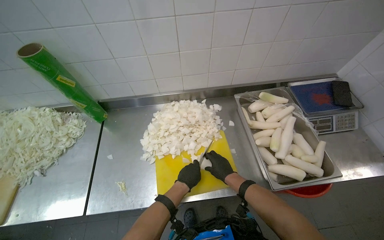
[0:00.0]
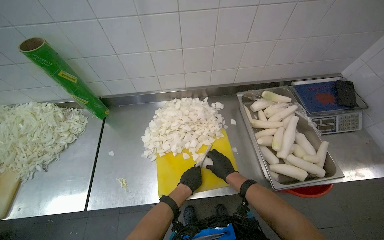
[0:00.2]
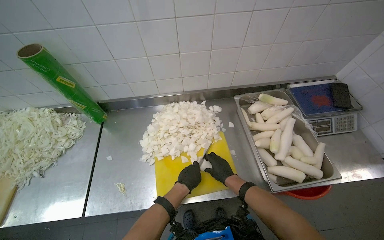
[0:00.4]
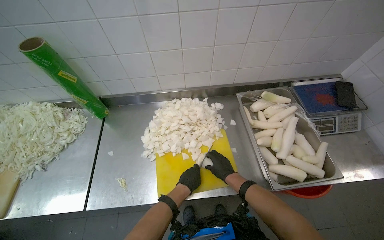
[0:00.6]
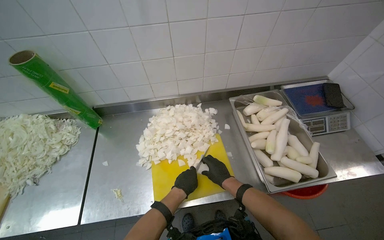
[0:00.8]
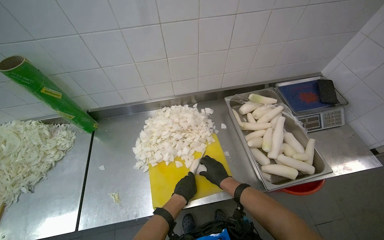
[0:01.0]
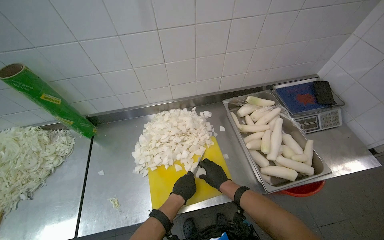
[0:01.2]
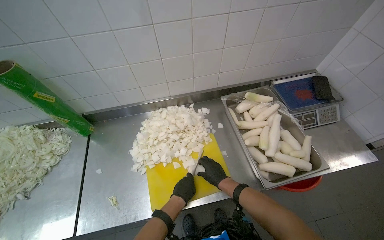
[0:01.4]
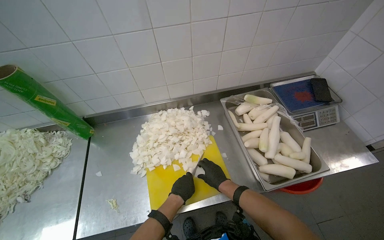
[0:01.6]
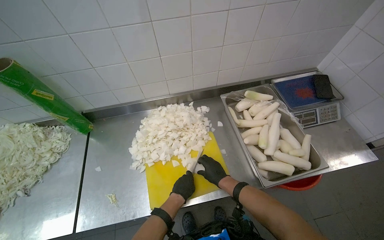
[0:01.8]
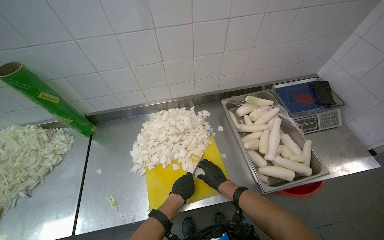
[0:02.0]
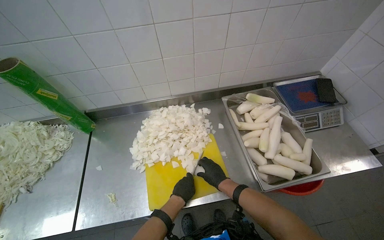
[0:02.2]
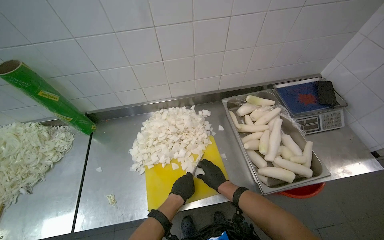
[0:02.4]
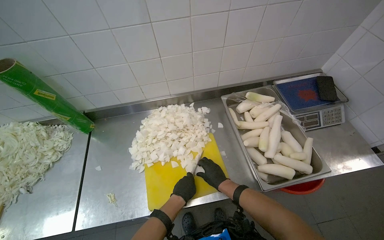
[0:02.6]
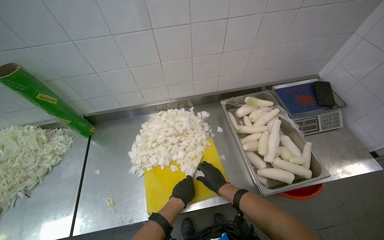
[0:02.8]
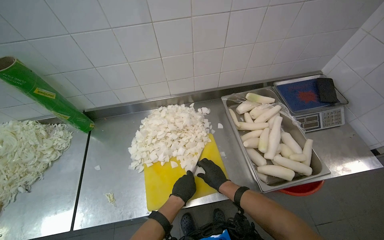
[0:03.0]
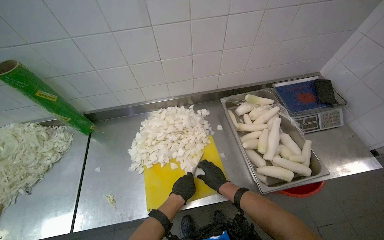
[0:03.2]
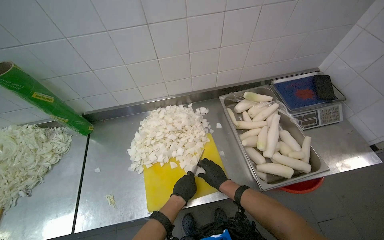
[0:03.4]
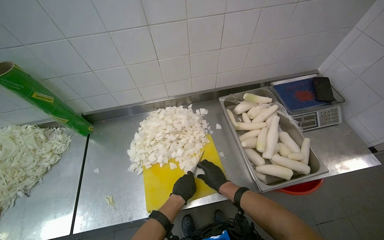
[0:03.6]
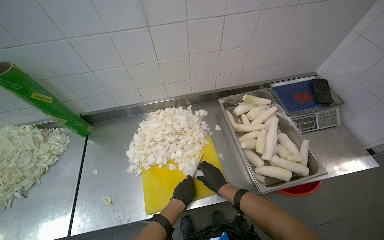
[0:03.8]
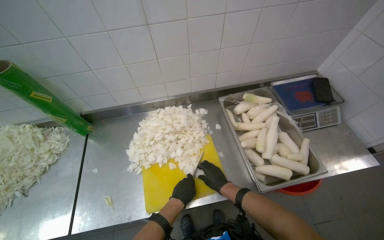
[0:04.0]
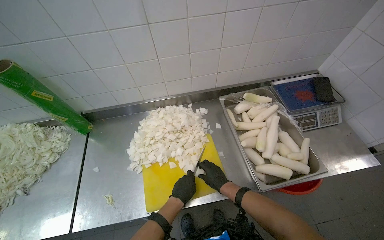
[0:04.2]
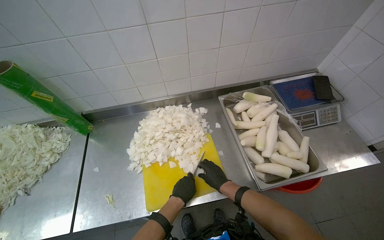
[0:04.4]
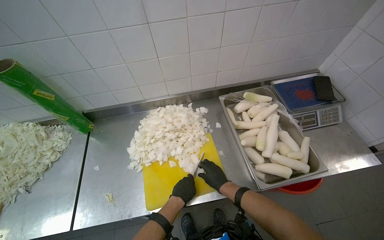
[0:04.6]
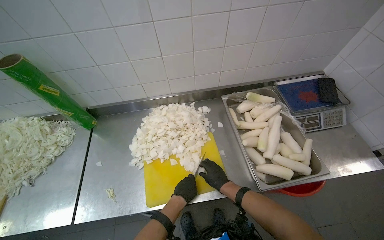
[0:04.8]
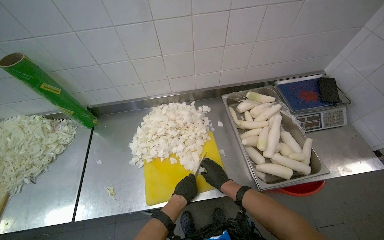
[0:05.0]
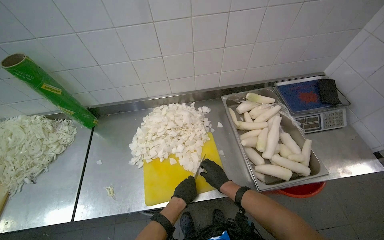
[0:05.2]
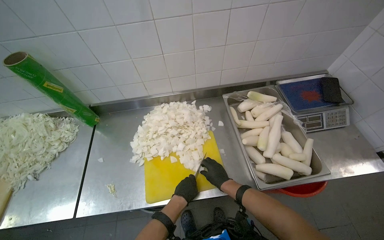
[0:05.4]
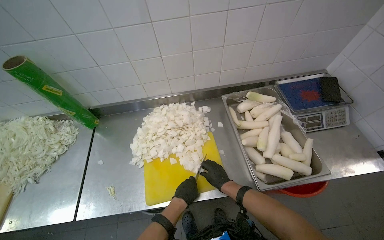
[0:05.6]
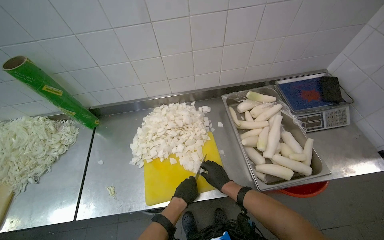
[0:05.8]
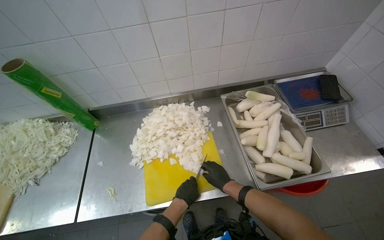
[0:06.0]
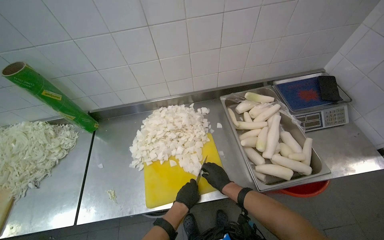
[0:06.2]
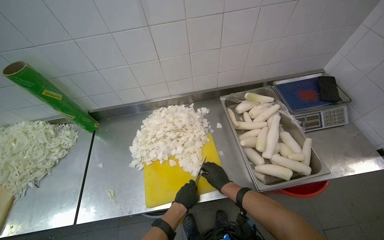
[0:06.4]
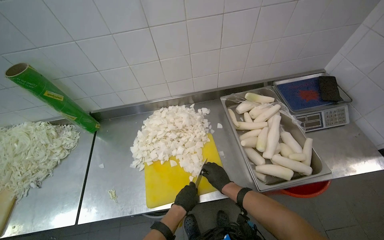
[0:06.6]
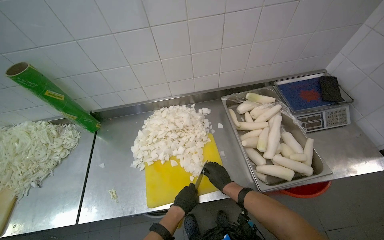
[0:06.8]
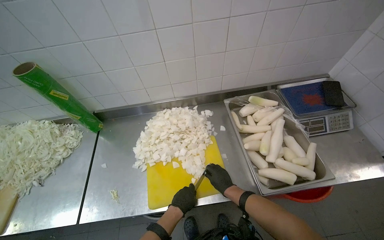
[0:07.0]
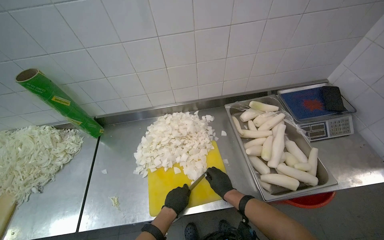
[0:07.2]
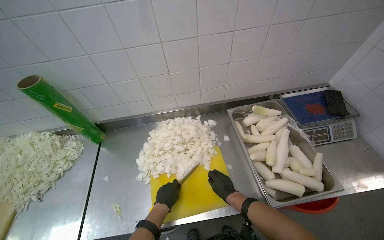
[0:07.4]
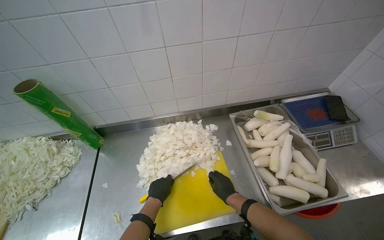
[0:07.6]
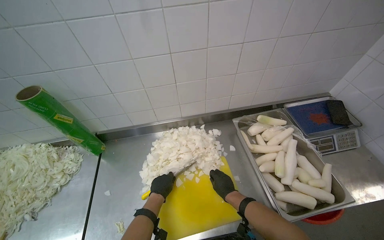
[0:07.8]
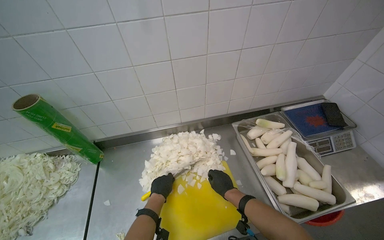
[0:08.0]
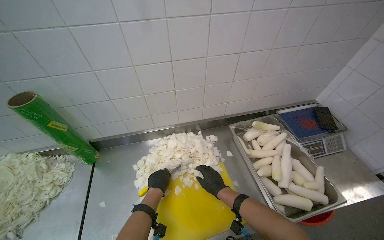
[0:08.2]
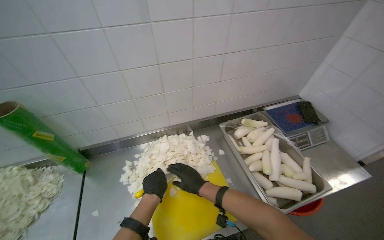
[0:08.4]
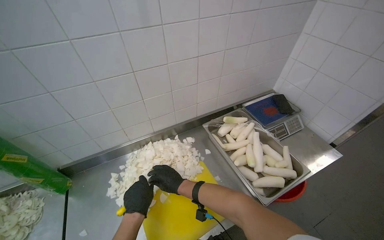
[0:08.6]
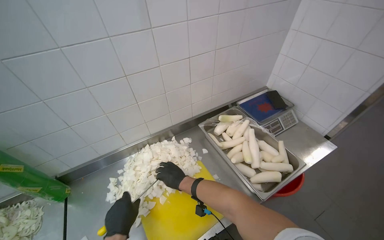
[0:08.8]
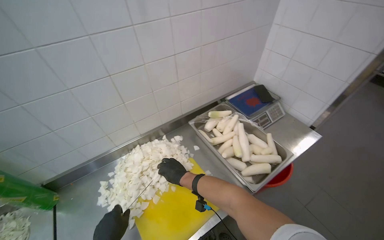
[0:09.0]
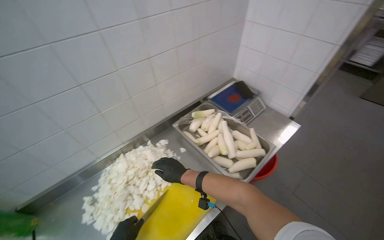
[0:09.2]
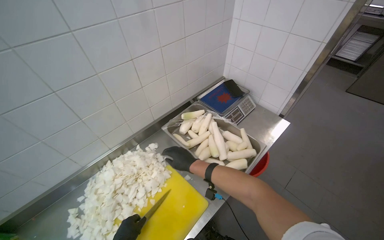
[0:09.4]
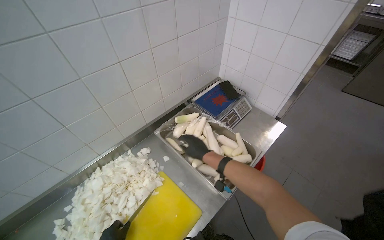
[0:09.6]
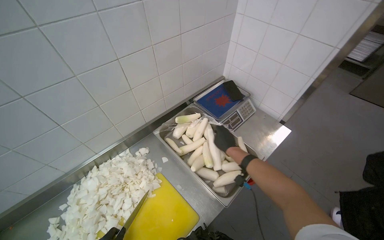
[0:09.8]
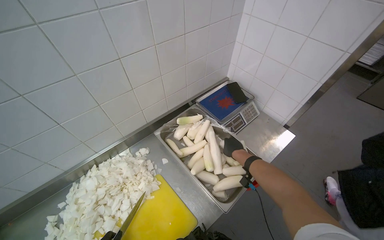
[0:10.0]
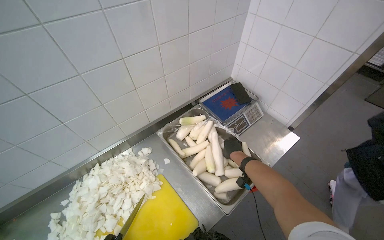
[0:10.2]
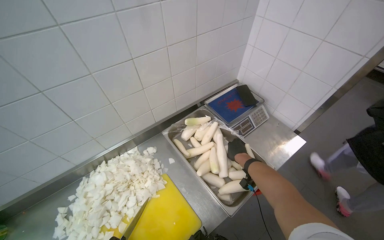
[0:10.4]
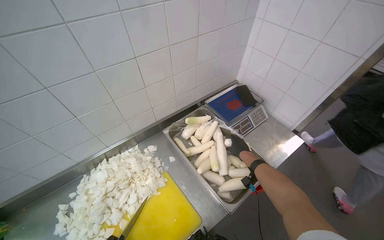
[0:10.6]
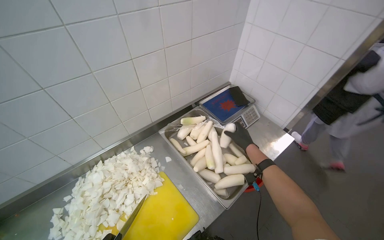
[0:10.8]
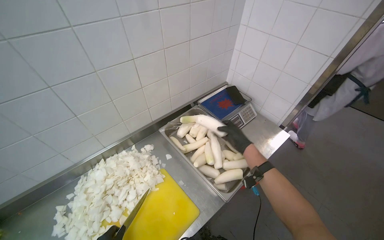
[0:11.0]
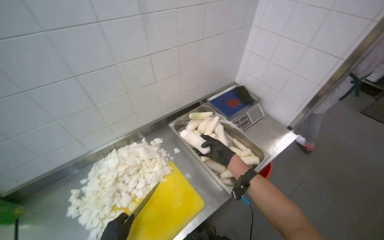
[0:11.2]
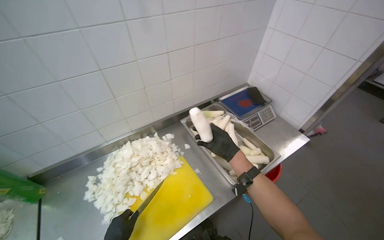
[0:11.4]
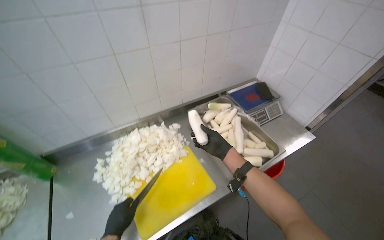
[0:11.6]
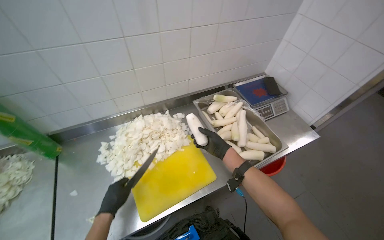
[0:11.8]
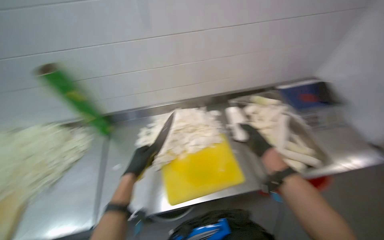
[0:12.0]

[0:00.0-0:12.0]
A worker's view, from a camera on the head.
Job: preparing food.
The whole recording: Chopping white radishes. The worker chops white radishes into small pieces on a yellow cutting board.
0:00.0 to 0:06.0: The hands are busy where they are.
0:06.0 to 0:07.6: The left hand shifts some 15 cm to the left.
0:07.6 to 0:09.0: The wearer looks some 25 degrees further to the right. The right hand moves up the picture and to the left, about 15 cm.
0:09.0 to 0:10.4: The right hand is displaced to the right, up the picture and farther from the camera by some 40 cm.
0:10.4 to 0:12.0: The head rotates roughly 20 degrees to the left. The right hand moves nearer to the camera, approximately 15 cm.

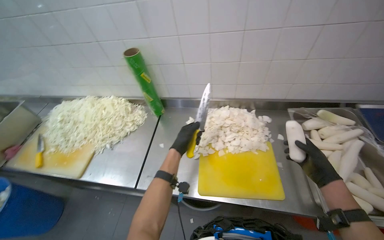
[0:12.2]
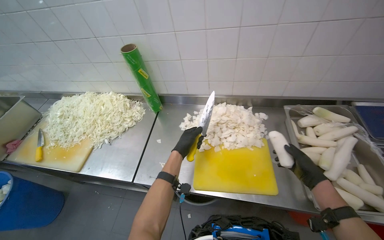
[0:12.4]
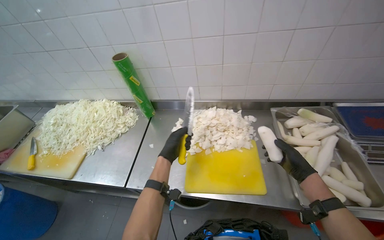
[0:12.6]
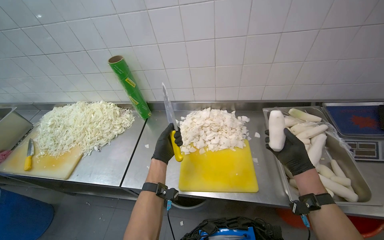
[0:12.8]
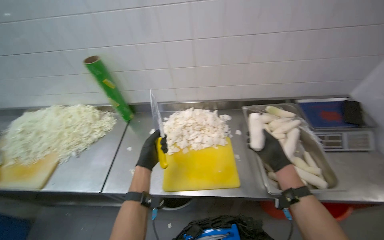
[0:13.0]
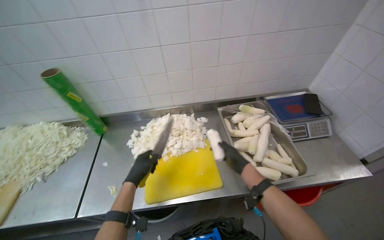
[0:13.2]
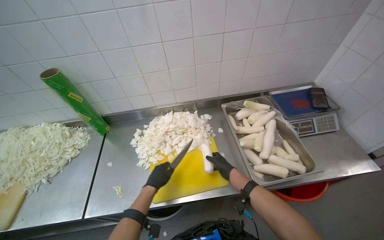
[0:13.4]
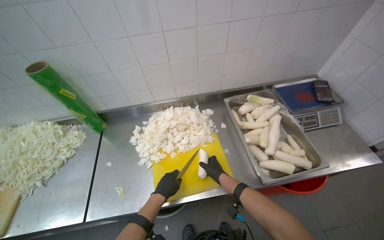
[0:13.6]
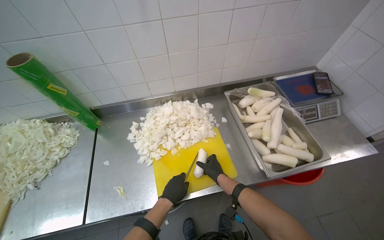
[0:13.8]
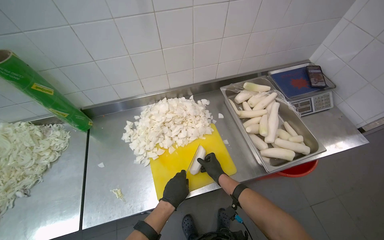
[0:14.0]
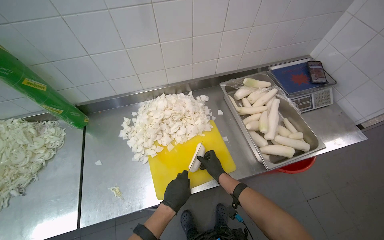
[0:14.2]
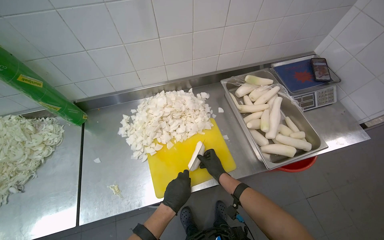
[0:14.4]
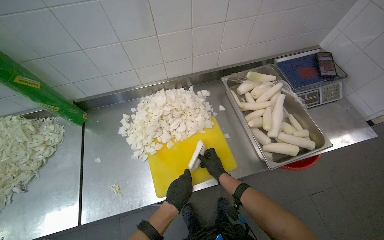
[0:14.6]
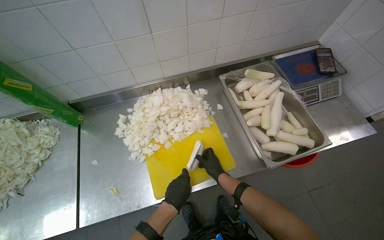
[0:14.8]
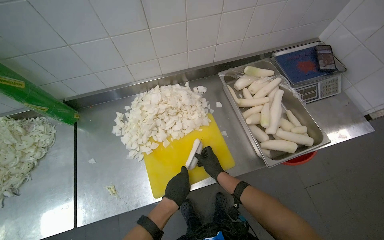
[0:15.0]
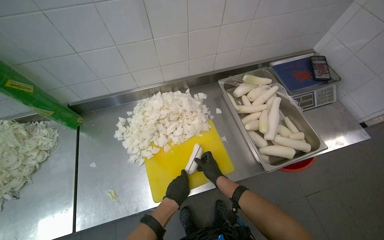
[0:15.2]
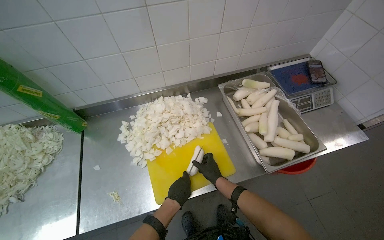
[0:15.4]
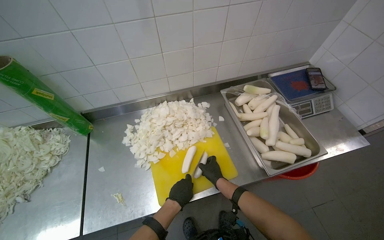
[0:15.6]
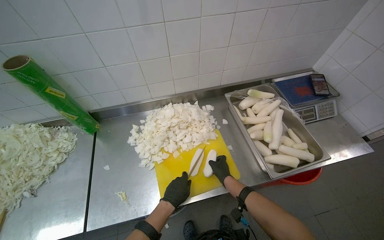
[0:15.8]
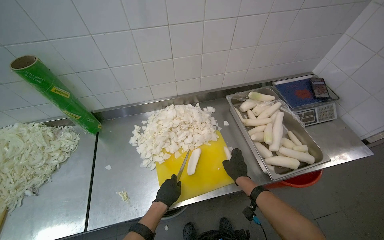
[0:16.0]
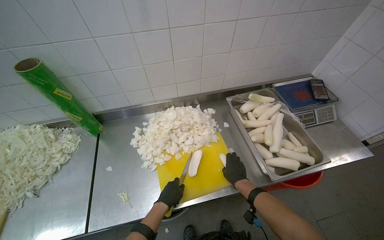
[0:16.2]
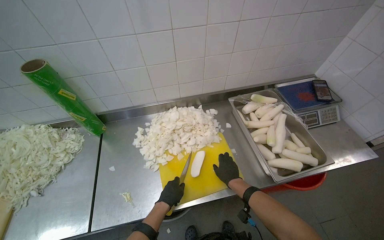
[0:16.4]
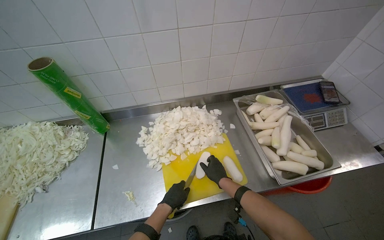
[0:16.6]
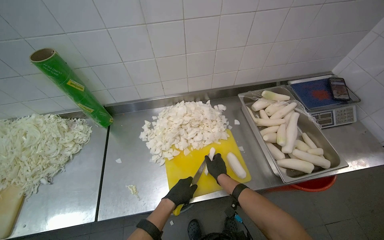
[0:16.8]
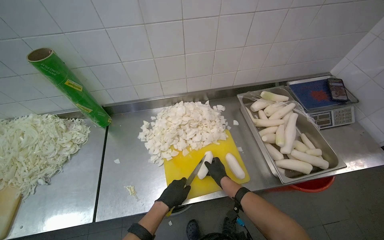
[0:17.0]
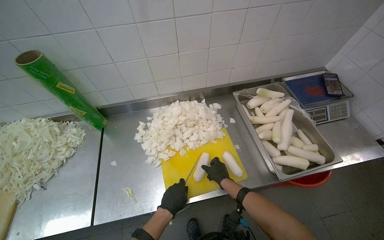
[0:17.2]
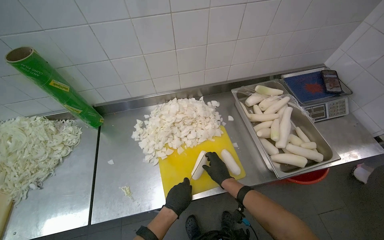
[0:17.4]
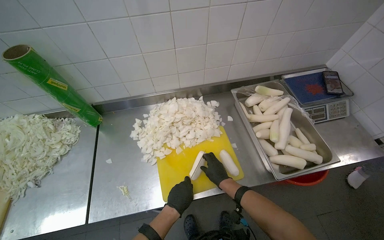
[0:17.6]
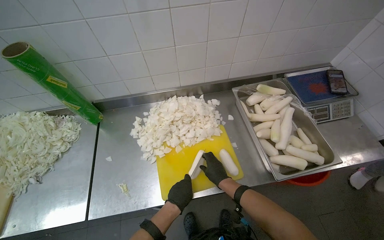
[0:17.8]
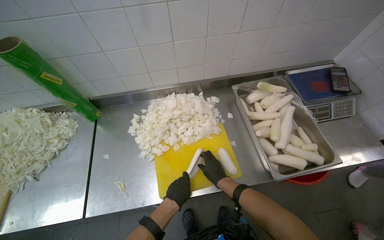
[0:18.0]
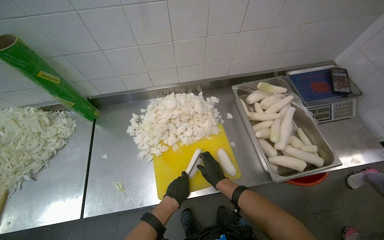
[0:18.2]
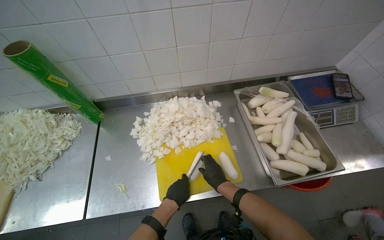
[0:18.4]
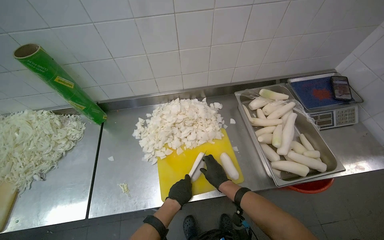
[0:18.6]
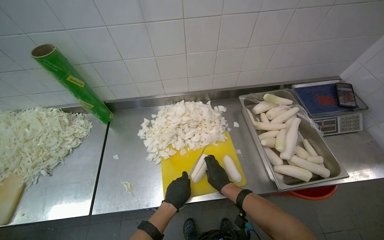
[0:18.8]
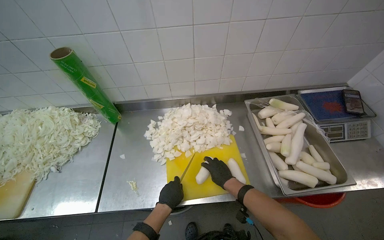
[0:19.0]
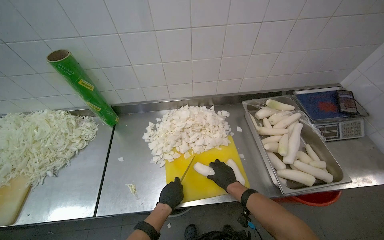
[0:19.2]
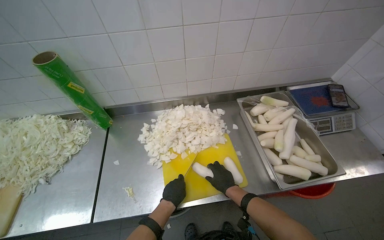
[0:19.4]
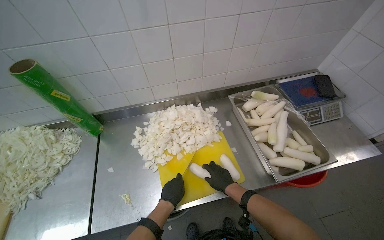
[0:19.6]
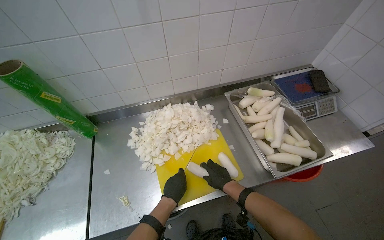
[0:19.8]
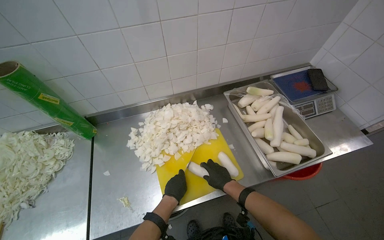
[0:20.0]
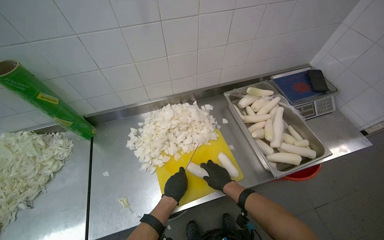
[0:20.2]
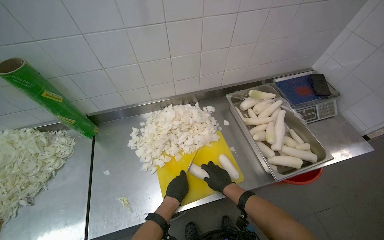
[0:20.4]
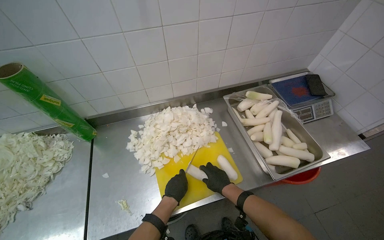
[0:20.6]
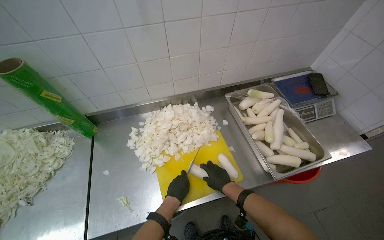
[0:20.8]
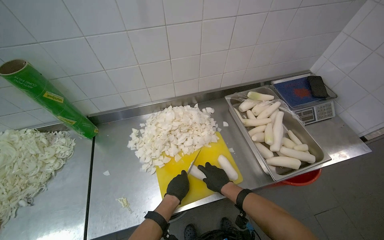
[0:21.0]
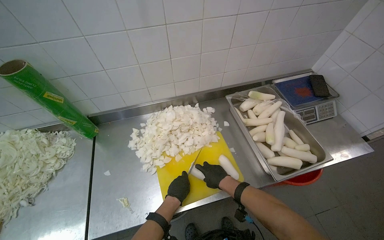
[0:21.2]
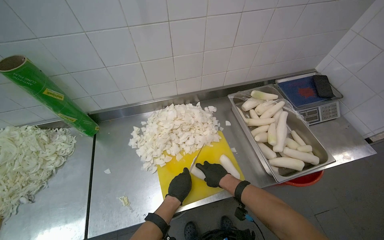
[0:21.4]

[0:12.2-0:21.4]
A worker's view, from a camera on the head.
Job: preparing food.
The whole recording: Chopping white radishes. The worker chops white radishes into small pieces on a yellow cutting board.
0:12.2 to 0:13.8: The head turns to the right by roughly 20 degrees. The right hand moves down the picture, to the left and farther from the camera, roughly 20 cm; the left hand moves down the picture, about 15 cm.
0:13.8 to 0:15.2: The hands stay close to where they were, moving slightly.
0:16.8 to 0:21.4: The hands work in one place, with small movements.
